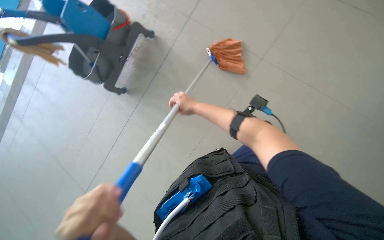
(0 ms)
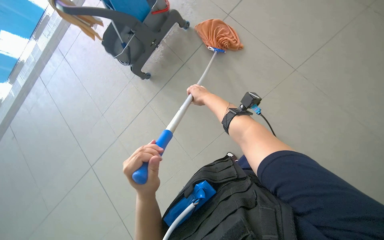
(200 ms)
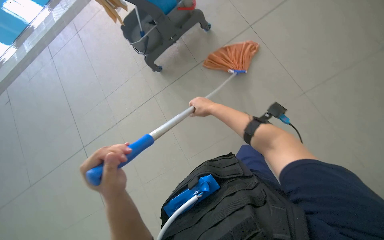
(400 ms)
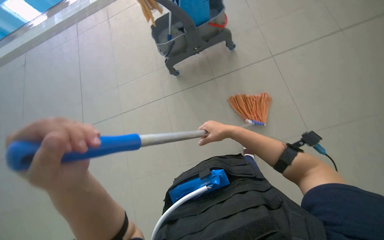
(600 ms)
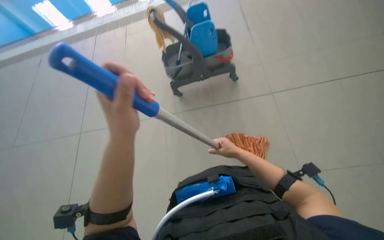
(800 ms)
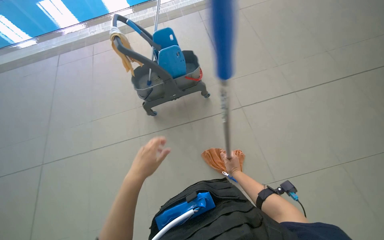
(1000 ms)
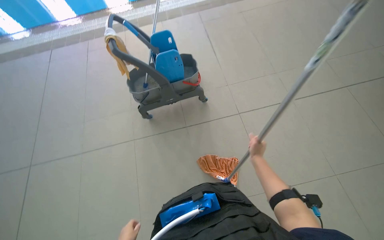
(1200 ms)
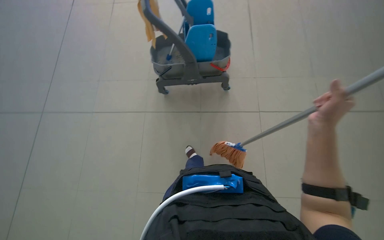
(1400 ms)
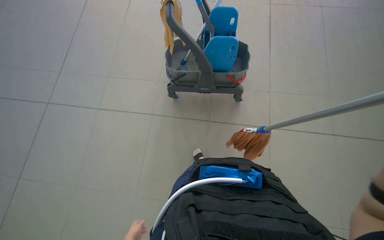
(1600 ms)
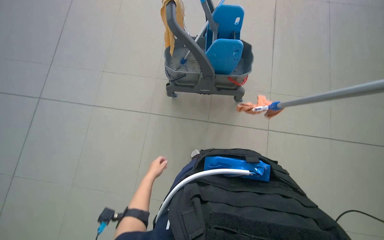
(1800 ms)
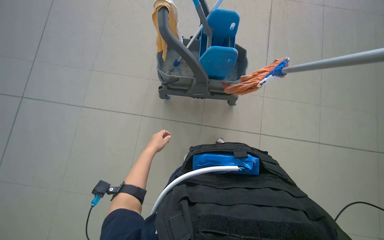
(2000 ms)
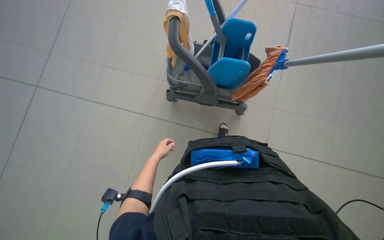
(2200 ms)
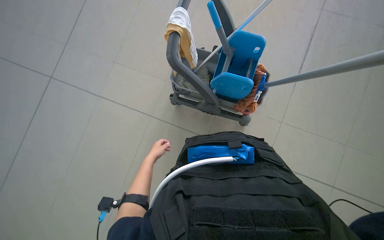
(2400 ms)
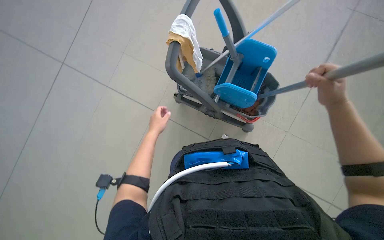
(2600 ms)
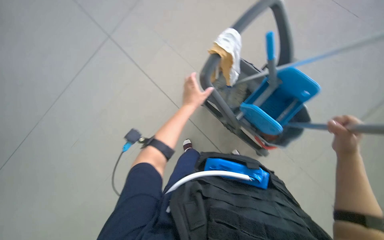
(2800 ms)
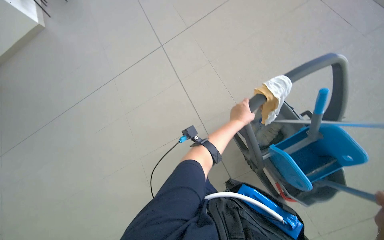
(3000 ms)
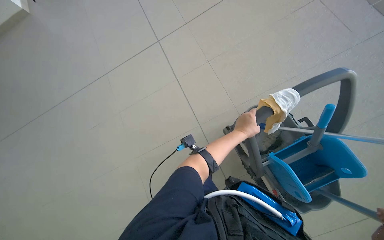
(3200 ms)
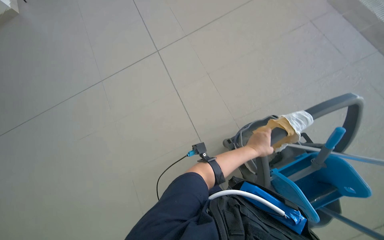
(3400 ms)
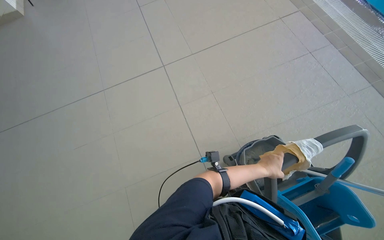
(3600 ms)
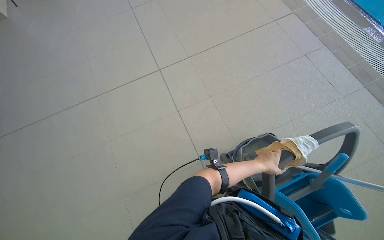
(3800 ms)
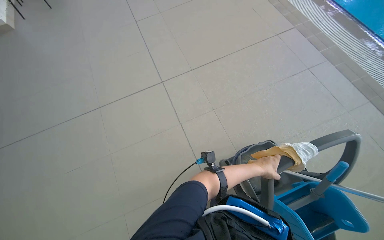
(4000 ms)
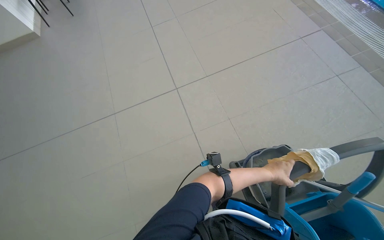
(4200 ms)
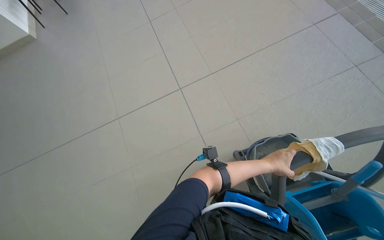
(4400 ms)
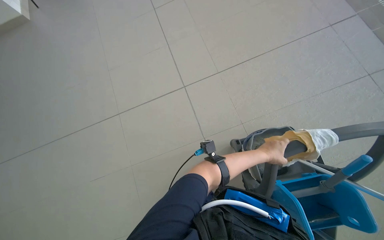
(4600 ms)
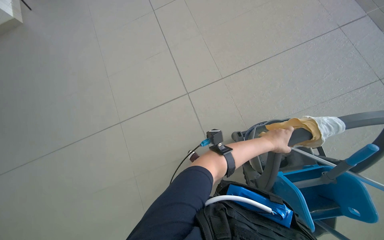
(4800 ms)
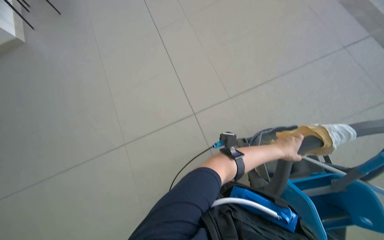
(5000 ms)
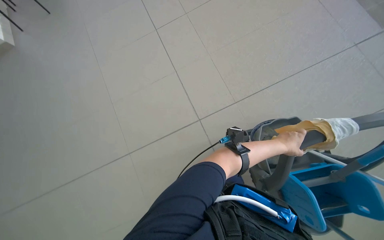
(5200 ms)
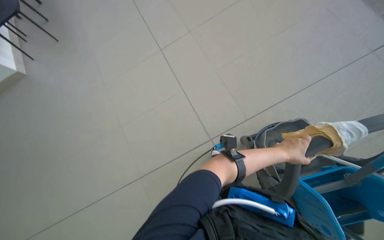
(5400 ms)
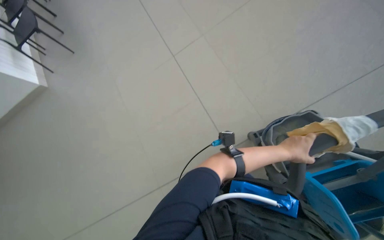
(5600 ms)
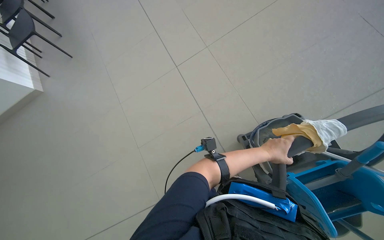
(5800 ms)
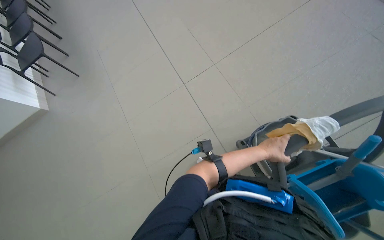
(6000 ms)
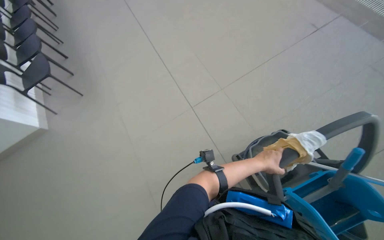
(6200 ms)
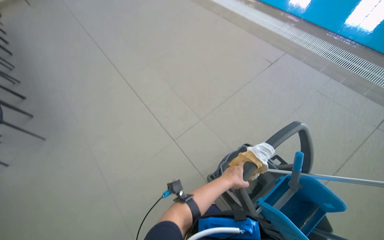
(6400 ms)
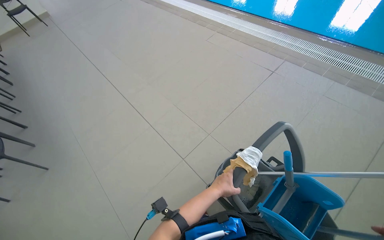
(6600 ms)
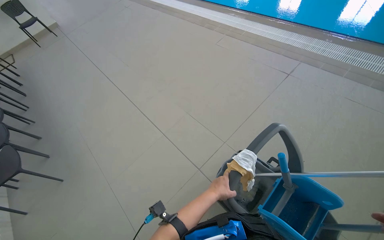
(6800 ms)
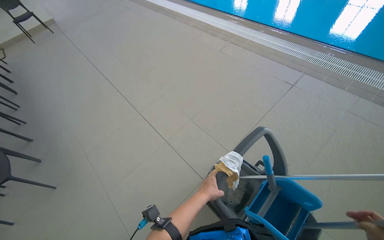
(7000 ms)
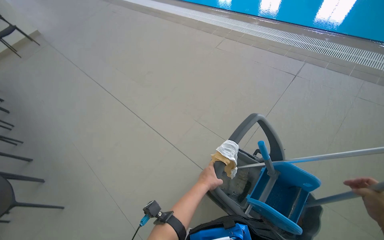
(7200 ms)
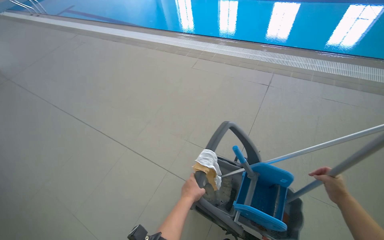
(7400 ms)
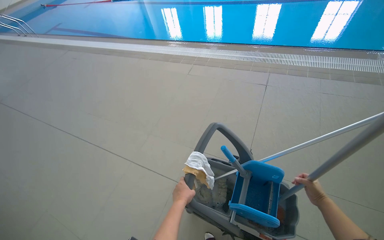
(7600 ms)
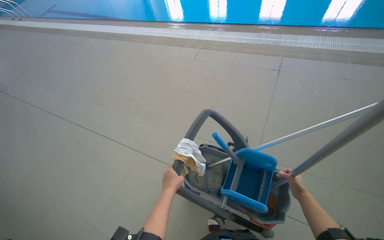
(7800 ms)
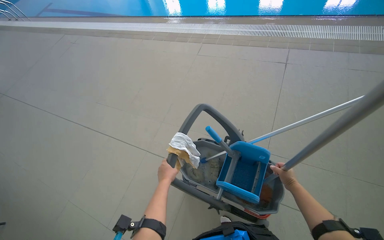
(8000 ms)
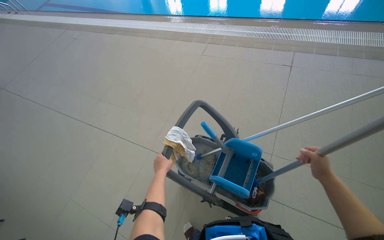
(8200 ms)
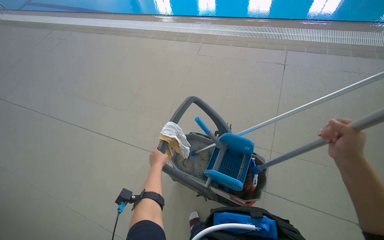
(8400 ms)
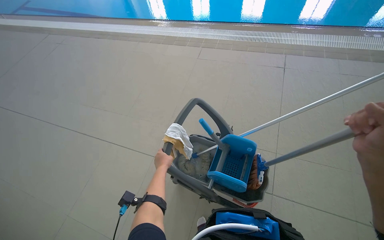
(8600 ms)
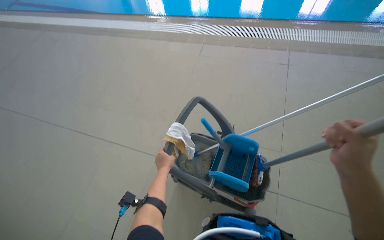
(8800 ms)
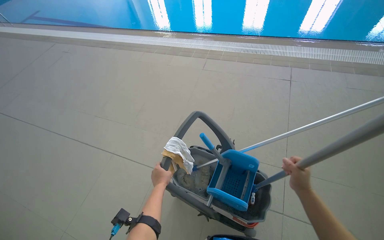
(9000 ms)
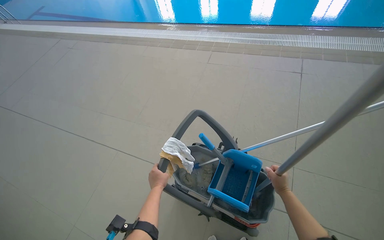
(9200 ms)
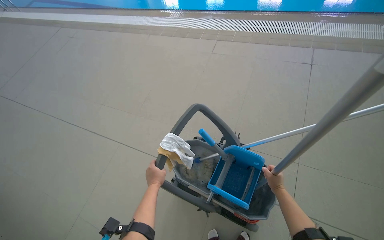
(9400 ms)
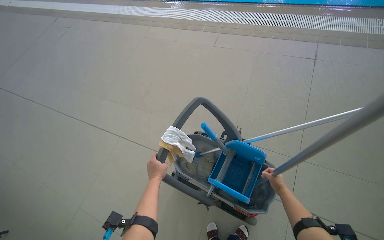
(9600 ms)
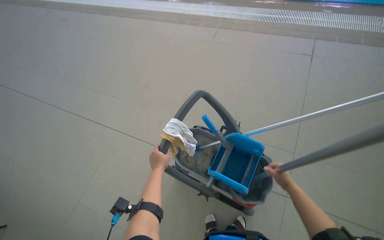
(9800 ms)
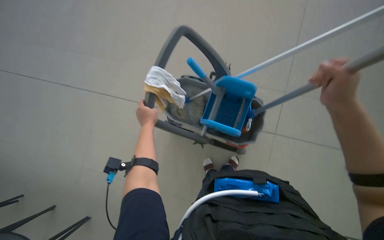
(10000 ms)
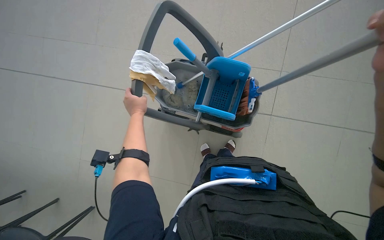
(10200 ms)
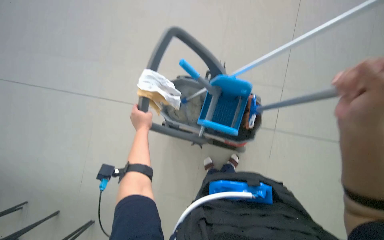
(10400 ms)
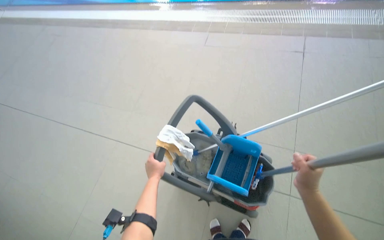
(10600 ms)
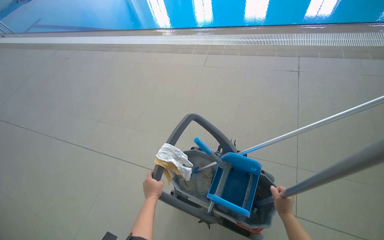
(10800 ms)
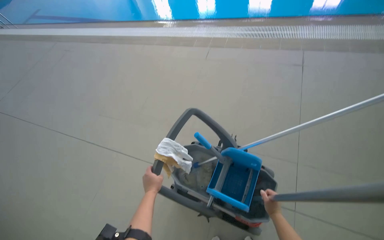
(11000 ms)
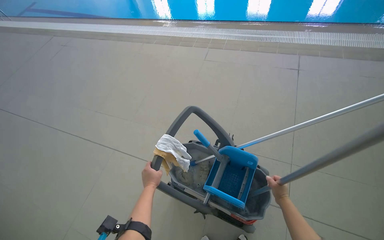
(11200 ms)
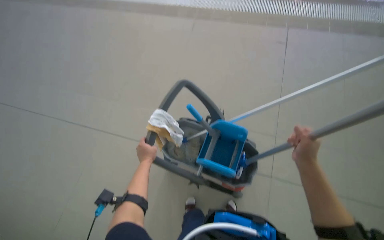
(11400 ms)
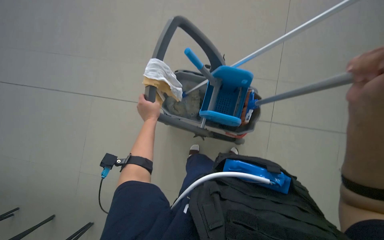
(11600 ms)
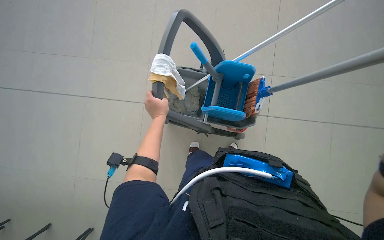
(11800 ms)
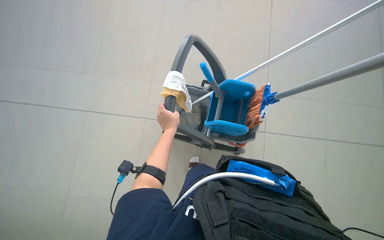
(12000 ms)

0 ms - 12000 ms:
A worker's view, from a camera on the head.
Job: mopping floor.
The whole recording: Mopping pool deck. The worker dips and wrings a mop, then mops the tiled floor around the swimming pool, and wrings the mop again.
0 ms - 1600 ms: The view tilts approximately 15 degrees upward. The scene turns roughly 55 degrees clockwise in the picture.
1600 ms - 3000 ms: The head turns to the left by roughly 45 degrees. The wearer looks roughly 15 degrees further upward.
6000 ms - 7600 ms: The camera is carried approximately 60 cm. The head turns to the right by approximately 40 degrees. The view tilts about 25 degrees upward.
7600 ms - 9000 ms: The right hand moves nearer to the camera, about 20 cm.
9000 ms - 10400 ms: The wearer looks roughly 30 degrees further downward.

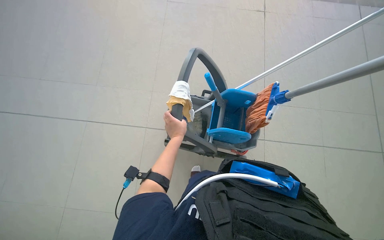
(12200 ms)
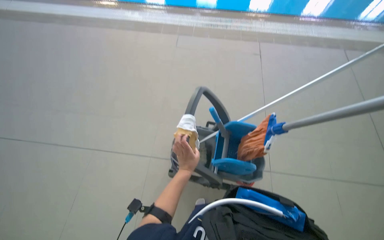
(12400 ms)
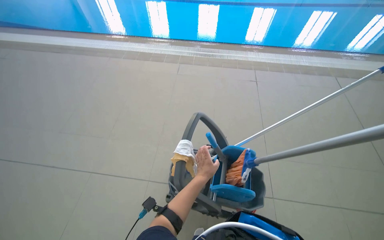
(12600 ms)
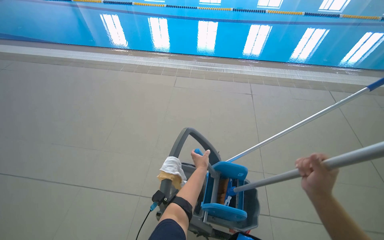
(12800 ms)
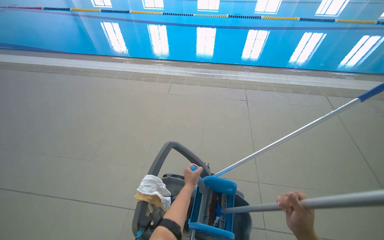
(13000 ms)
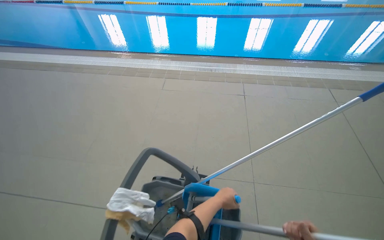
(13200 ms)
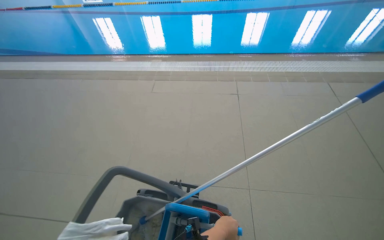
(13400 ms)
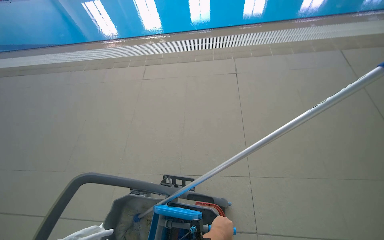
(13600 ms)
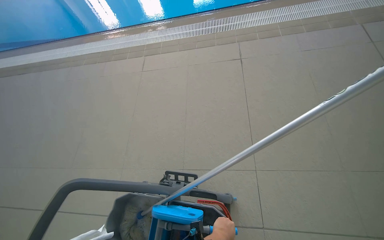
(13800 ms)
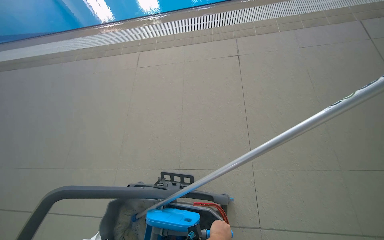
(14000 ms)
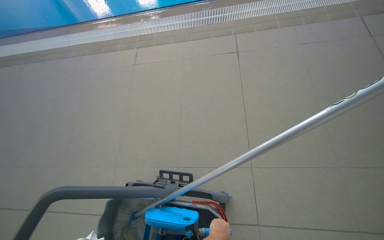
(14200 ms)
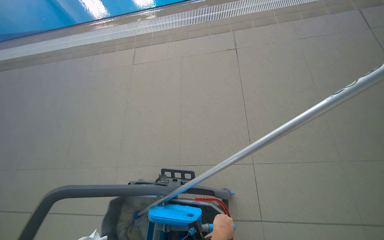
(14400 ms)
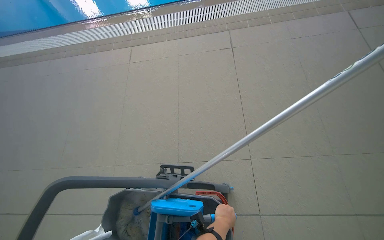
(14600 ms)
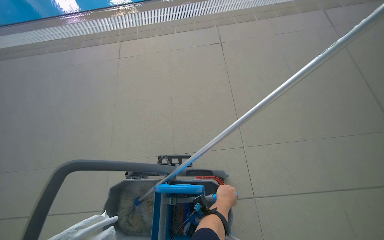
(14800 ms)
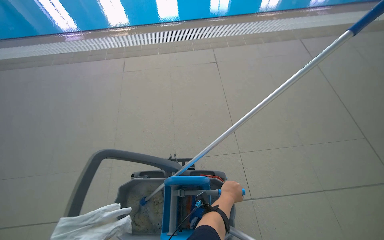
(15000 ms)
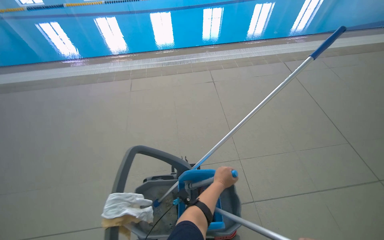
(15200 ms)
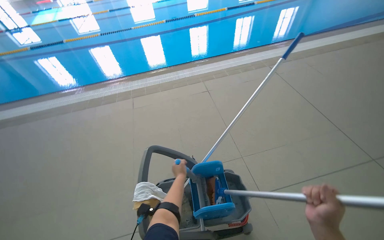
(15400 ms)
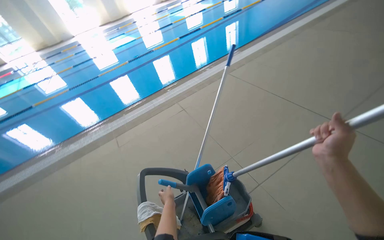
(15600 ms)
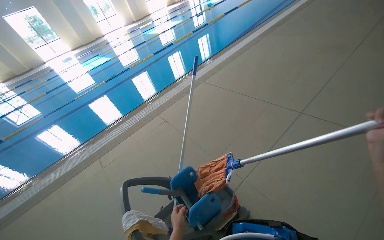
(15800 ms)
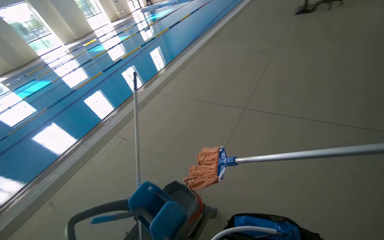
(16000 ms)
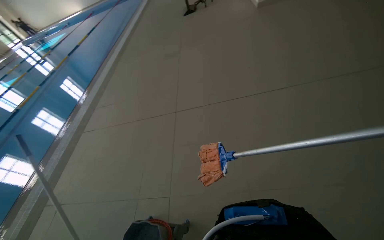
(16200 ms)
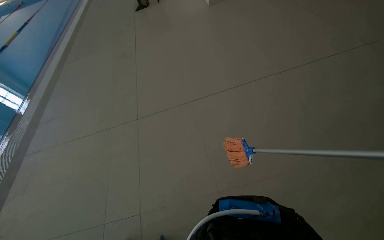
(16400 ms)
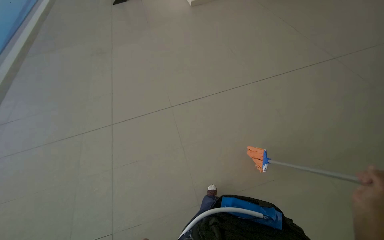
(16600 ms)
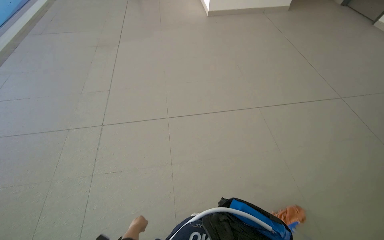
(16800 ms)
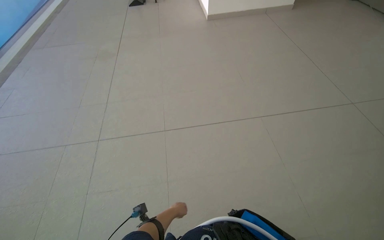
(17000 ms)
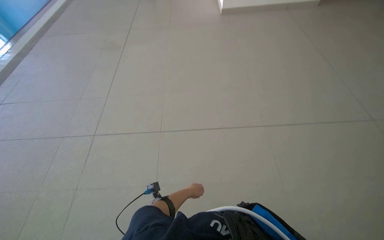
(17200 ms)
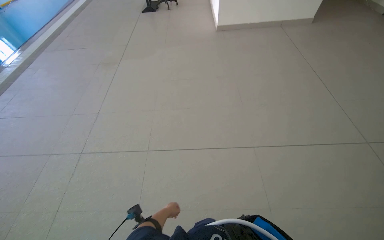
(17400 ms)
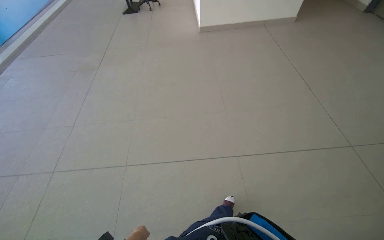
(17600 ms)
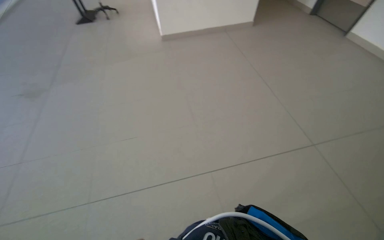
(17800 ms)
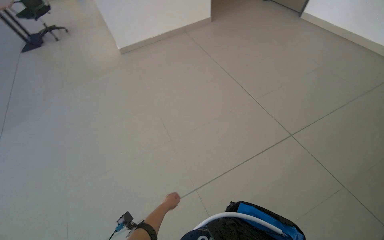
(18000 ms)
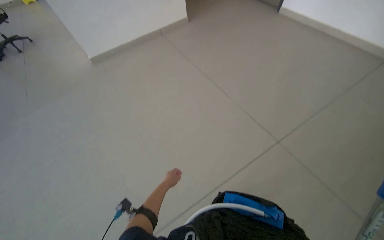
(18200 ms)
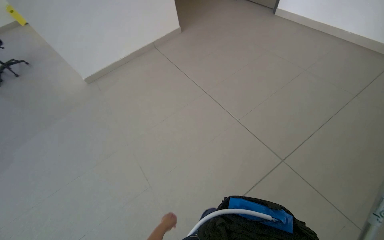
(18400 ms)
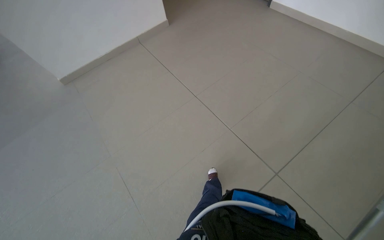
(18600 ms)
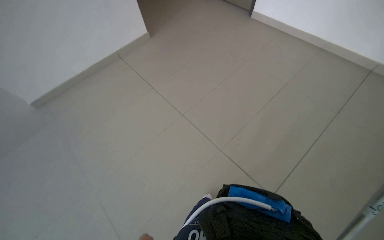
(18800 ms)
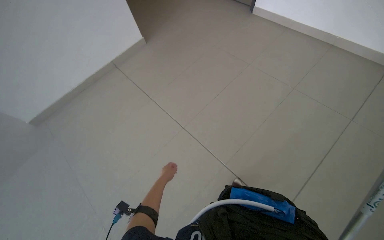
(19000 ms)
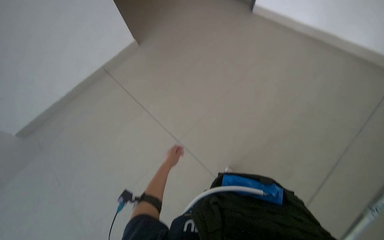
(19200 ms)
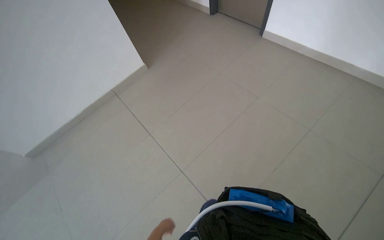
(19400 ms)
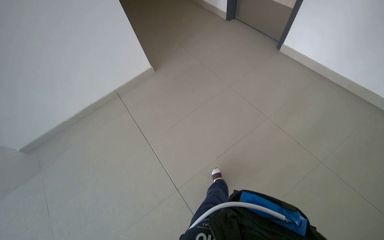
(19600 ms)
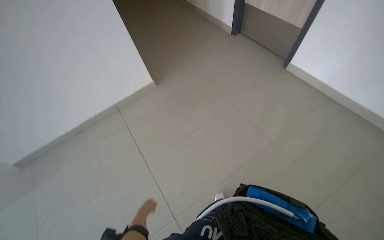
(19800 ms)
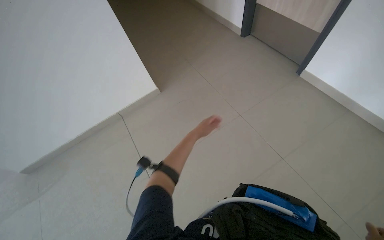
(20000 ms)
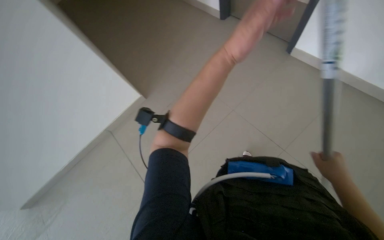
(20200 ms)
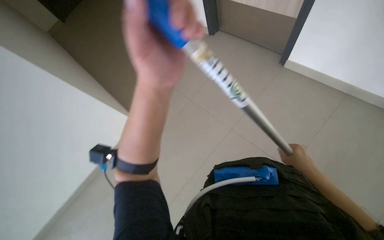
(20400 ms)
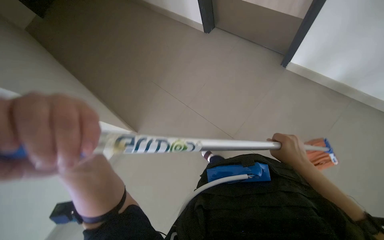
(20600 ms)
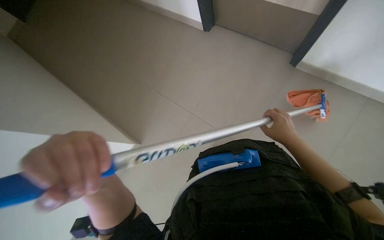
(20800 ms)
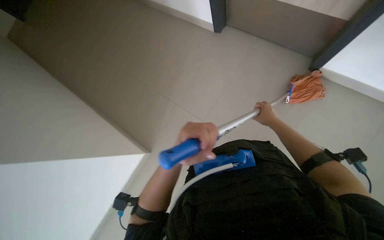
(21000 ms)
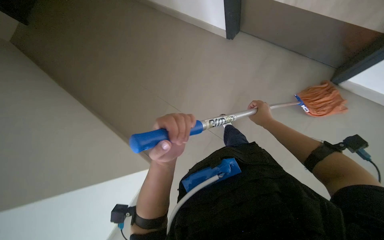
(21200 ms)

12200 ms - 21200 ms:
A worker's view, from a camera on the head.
Job: mopping floor.
The whole recording: Mopping pool deck. The worker dips and wrings a mop, then mops the tiled floor around the swimming pool, and wrings the mop again.
12200 ms - 13800 ms: The head travels about 70 cm. The camera pitches upward, by some 15 degrees.
13800 ms - 15200 ms: The camera is carried some 40 cm.
15200 ms - 16600 ms: The camera travels approximately 80 cm. The head rotates roughly 90 degrees to the right. The wearer looks some 25 degrees further upward.
16600 ms - 18200 ms: The camera travels approximately 1.5 m. The wearer looks approximately 25 degrees further to the right.
18200 ms - 19800 ms: The camera is carried some 1 m.
